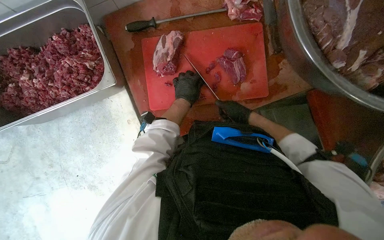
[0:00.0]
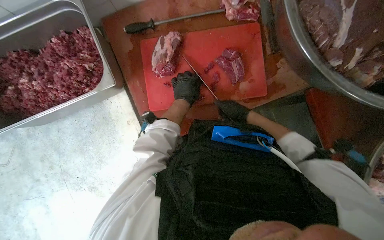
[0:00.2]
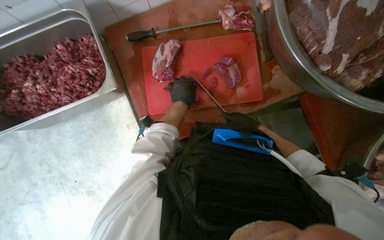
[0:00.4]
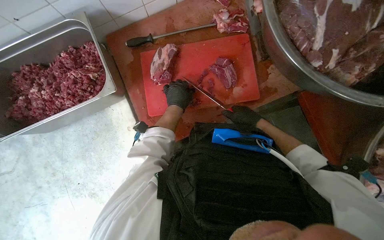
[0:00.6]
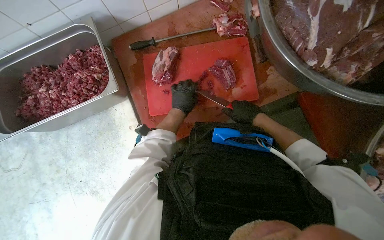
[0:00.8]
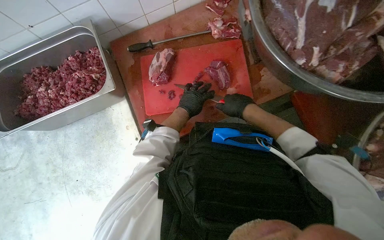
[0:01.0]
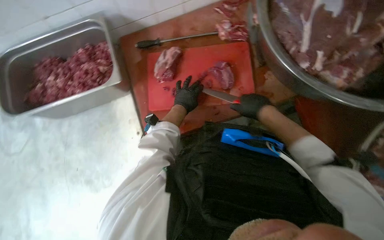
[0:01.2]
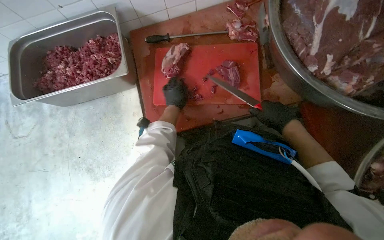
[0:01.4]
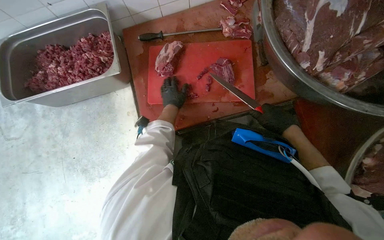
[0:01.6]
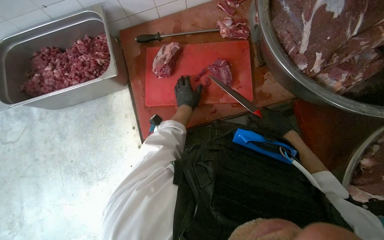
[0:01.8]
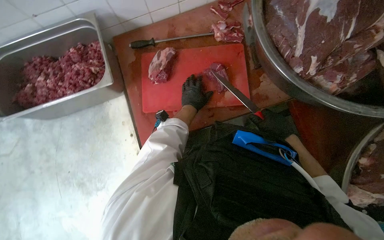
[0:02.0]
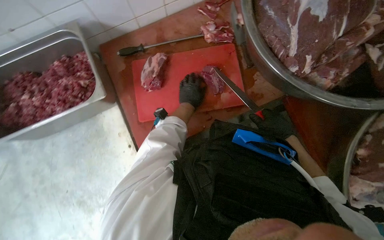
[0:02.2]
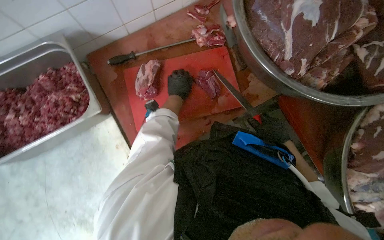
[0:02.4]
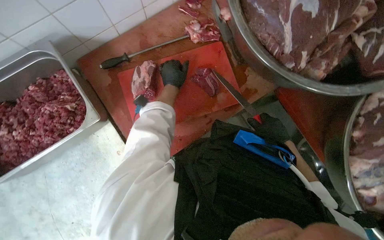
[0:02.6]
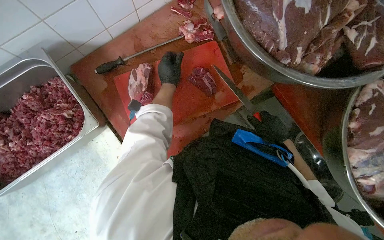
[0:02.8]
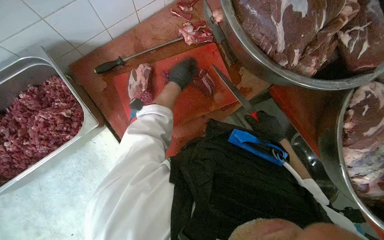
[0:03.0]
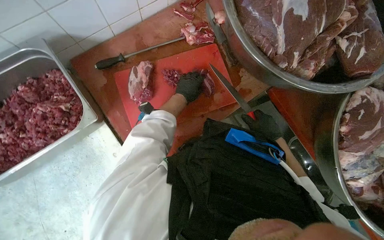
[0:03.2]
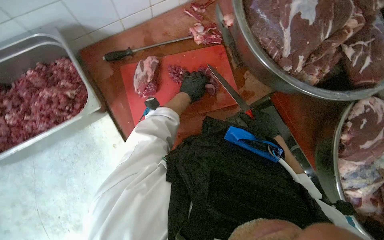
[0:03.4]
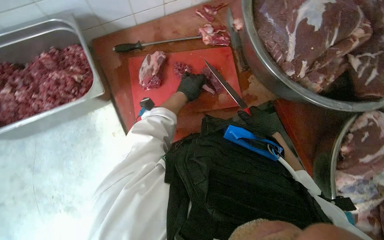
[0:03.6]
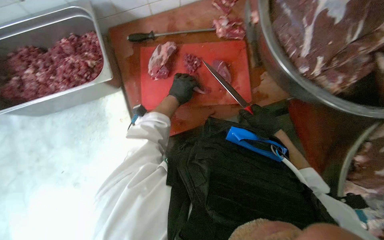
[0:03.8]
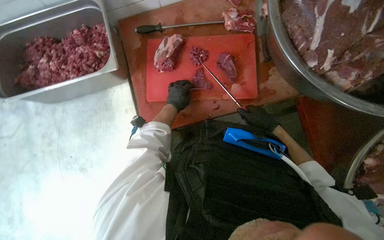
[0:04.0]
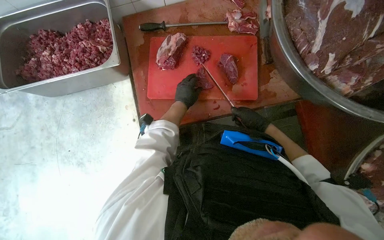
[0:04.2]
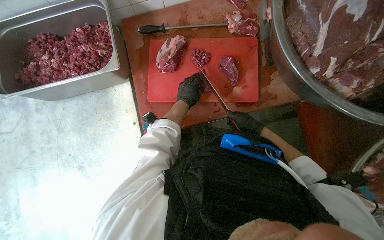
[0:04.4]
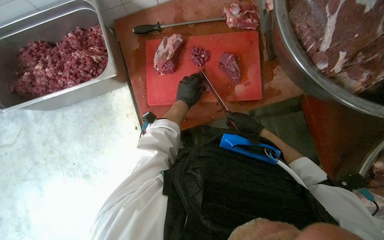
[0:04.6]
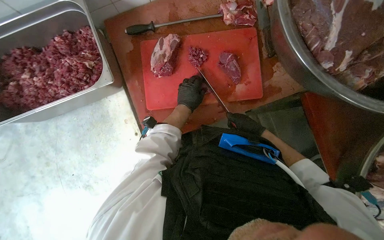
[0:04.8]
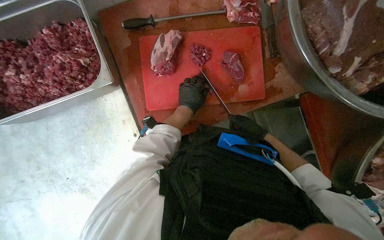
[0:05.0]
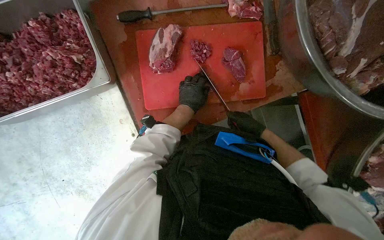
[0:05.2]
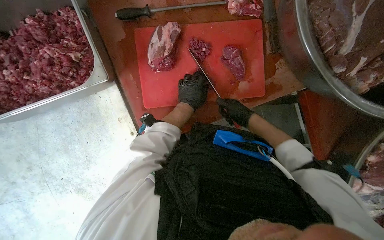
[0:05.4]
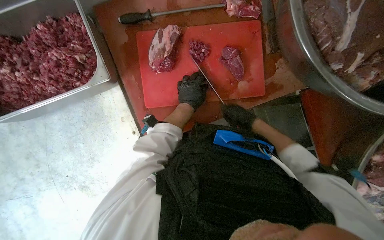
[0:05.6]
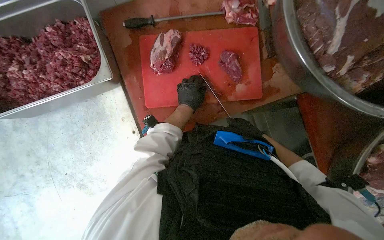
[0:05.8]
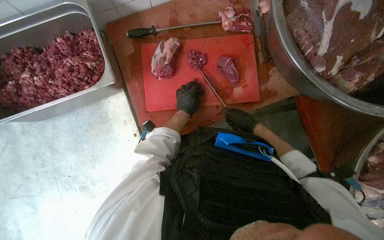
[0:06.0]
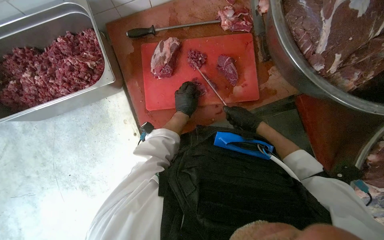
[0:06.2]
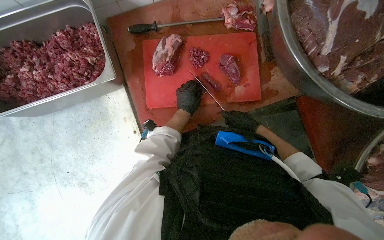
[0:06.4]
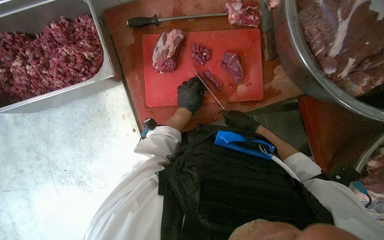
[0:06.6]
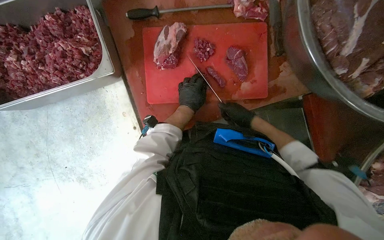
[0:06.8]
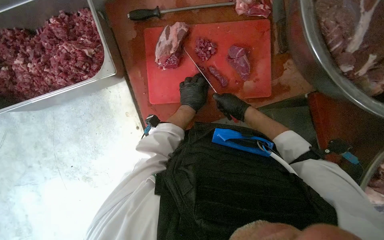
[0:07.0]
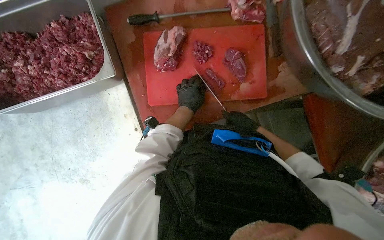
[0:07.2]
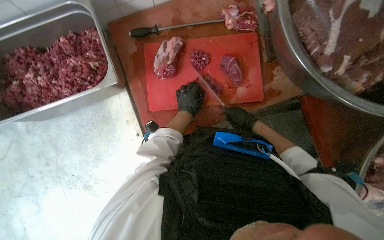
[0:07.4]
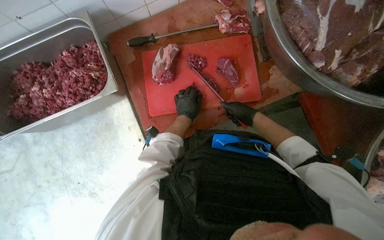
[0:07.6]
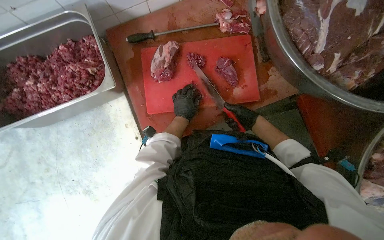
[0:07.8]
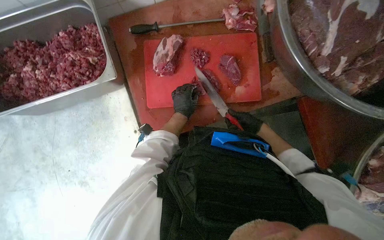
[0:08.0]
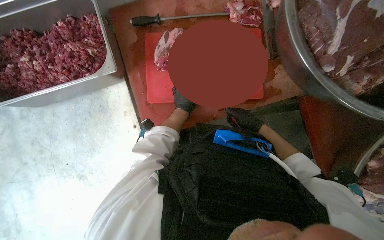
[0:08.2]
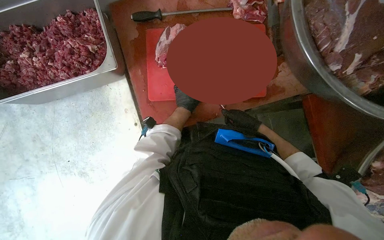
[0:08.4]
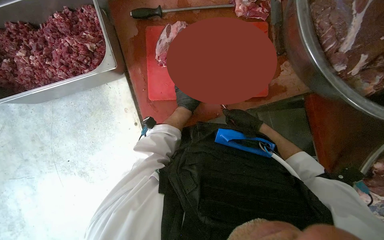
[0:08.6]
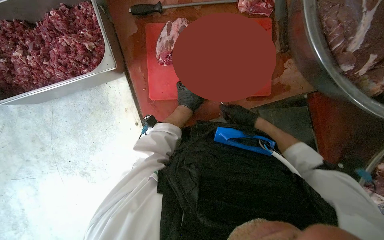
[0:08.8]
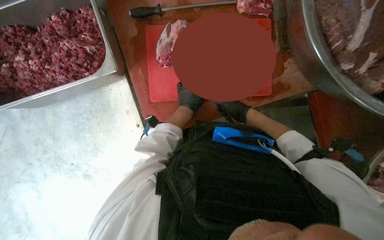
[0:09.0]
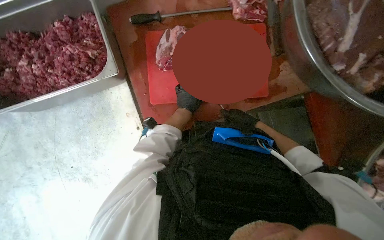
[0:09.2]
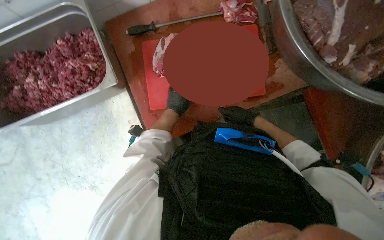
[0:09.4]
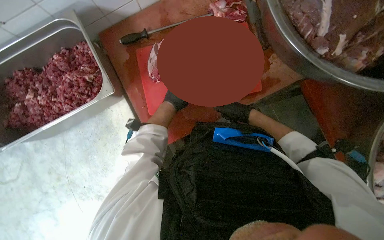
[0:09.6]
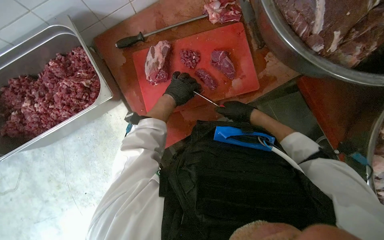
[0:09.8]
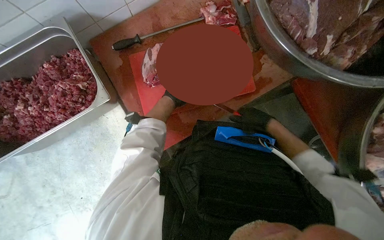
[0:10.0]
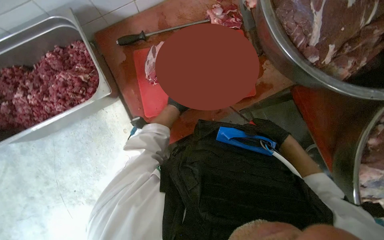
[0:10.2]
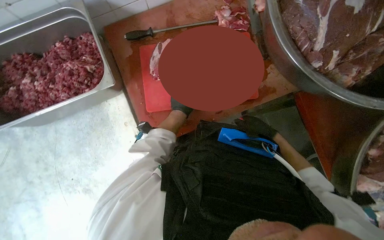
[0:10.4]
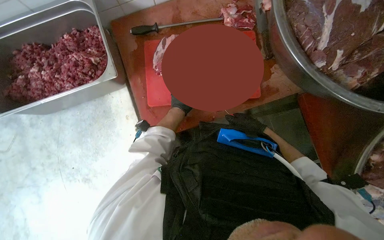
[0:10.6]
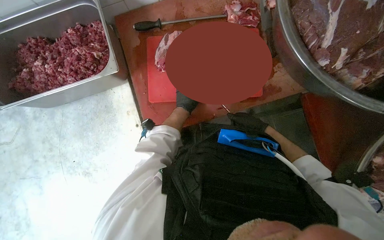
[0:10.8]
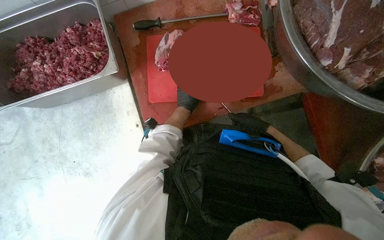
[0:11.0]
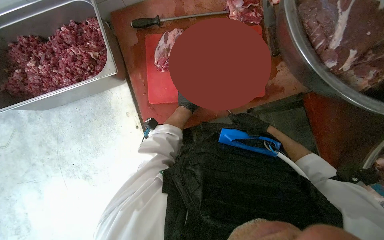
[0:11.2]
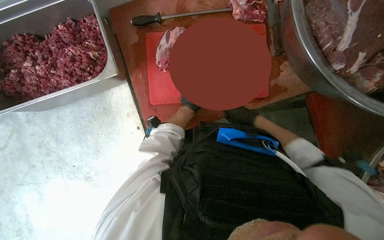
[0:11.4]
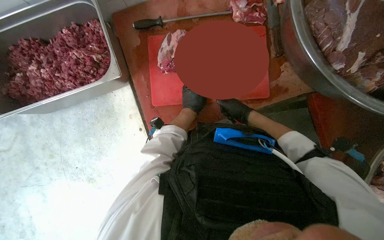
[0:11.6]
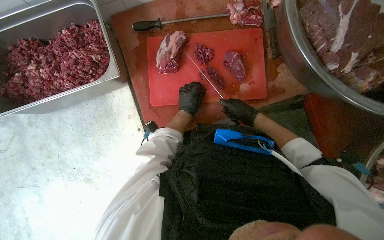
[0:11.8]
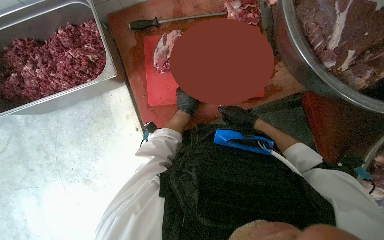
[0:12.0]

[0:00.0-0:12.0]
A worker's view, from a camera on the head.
Job: preparing food.
The whole recording: Cutting meat on a board. The worker cuts pieces of meat on a red chopping board with a knife.
0.0 to 1.6 s: The right hand moves nearer to the camera and to the right, about 20 cm.
1.6 to 3.0 s: The head turns to the right by some 25 degrees. The left hand moves up the picture, approximately 20 cm.
3.0 to 4.4 s: The wearer's head swings some 25 degrees to the left. The right hand shifts approximately 10 cm farther from the camera; the left hand moves down the picture, about 20 cm.
6.0 to 9.0 s: The hands are busy where they are.
9.0 to 10.4 s: The right hand heads to the right, covering about 15 cm.

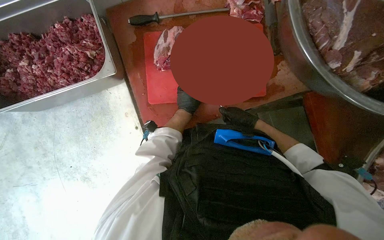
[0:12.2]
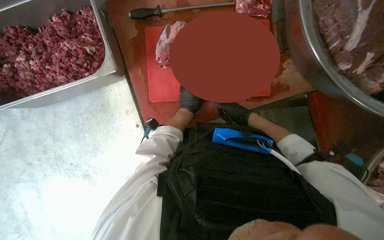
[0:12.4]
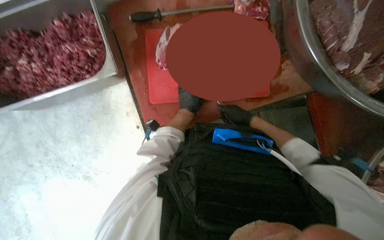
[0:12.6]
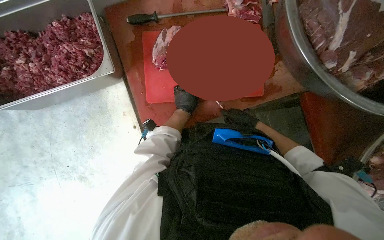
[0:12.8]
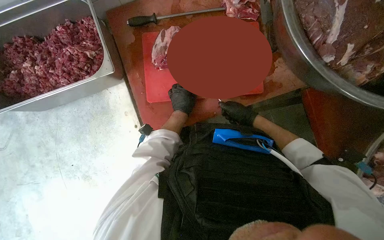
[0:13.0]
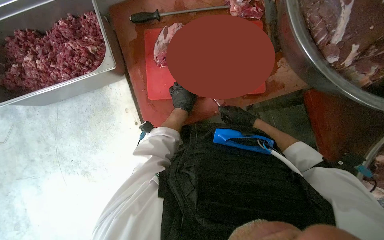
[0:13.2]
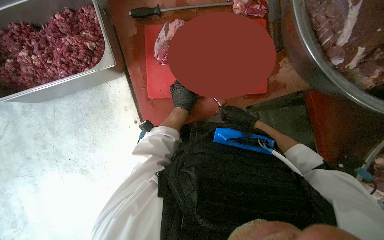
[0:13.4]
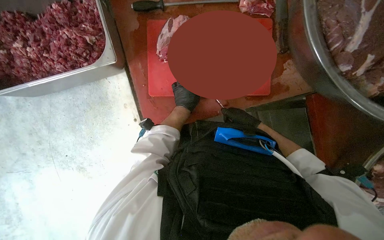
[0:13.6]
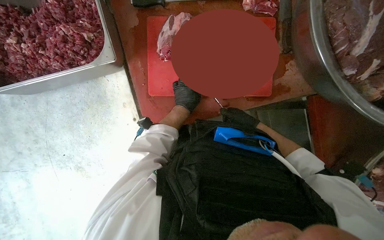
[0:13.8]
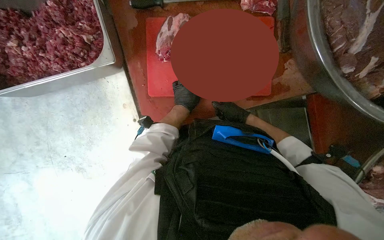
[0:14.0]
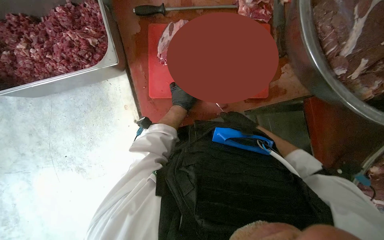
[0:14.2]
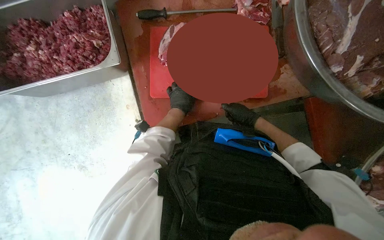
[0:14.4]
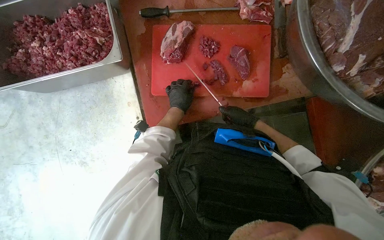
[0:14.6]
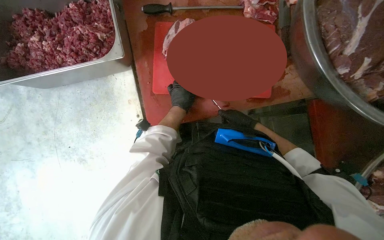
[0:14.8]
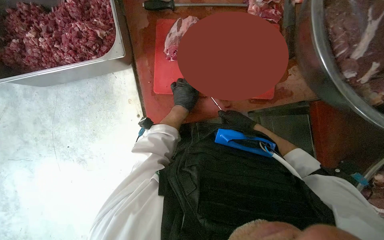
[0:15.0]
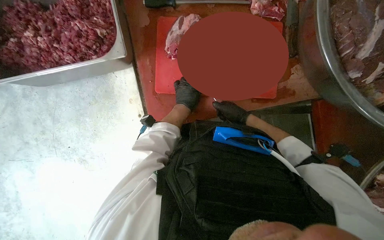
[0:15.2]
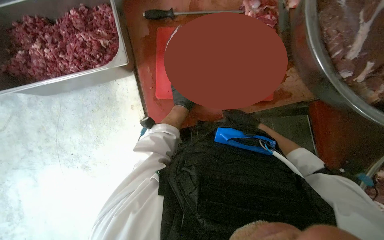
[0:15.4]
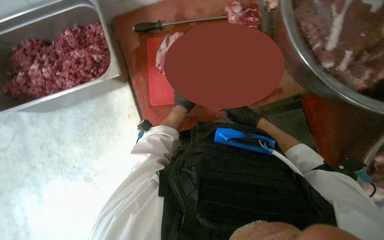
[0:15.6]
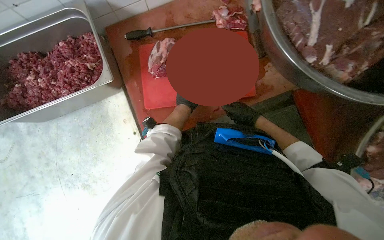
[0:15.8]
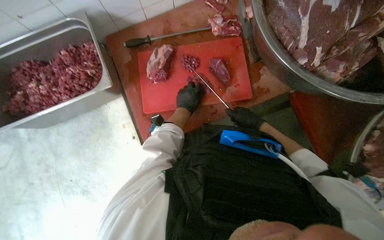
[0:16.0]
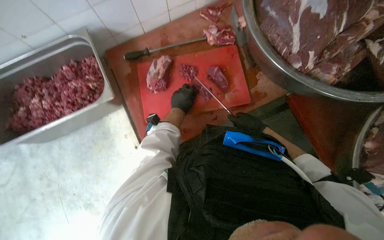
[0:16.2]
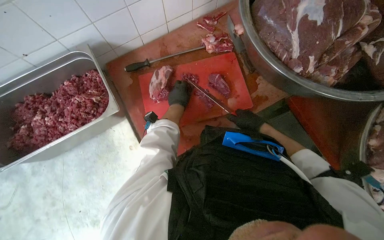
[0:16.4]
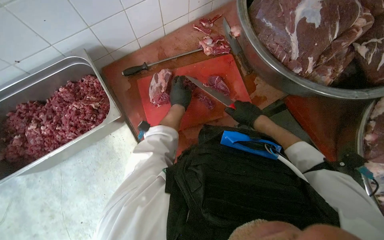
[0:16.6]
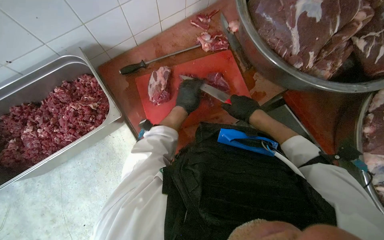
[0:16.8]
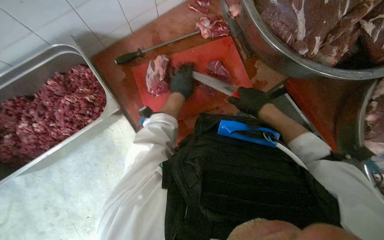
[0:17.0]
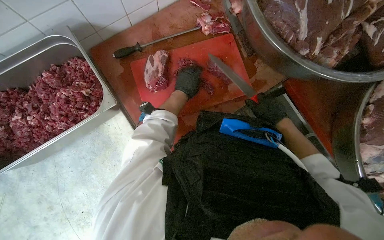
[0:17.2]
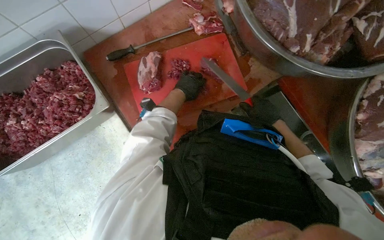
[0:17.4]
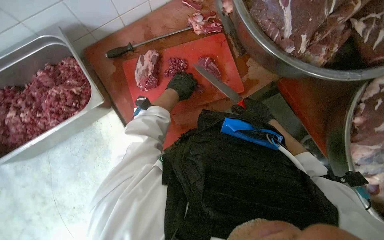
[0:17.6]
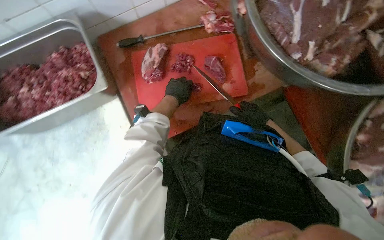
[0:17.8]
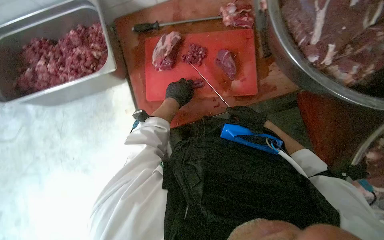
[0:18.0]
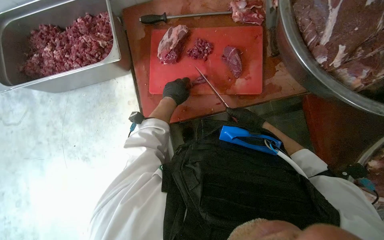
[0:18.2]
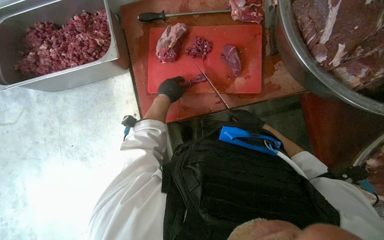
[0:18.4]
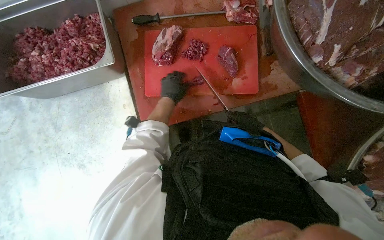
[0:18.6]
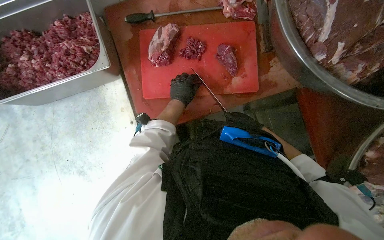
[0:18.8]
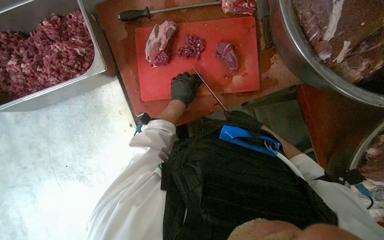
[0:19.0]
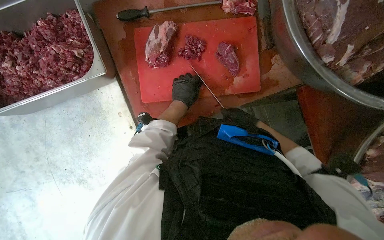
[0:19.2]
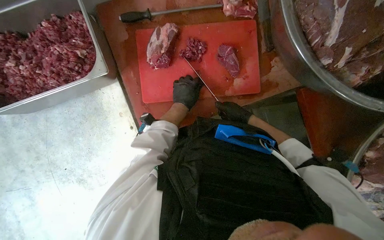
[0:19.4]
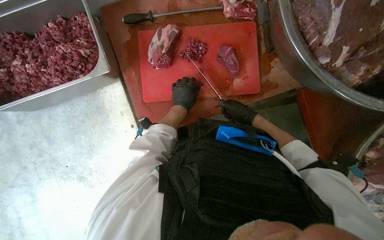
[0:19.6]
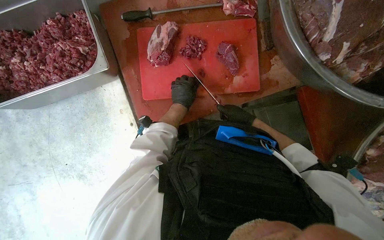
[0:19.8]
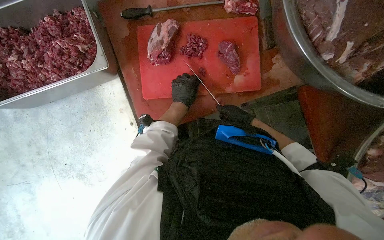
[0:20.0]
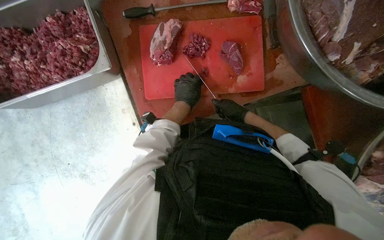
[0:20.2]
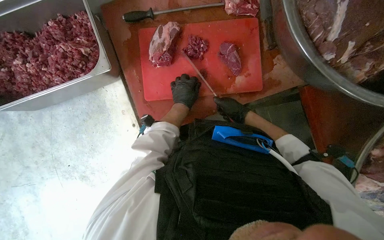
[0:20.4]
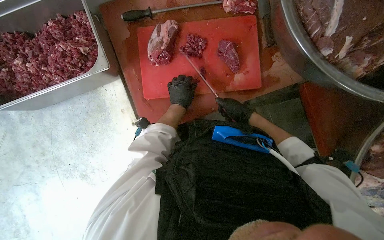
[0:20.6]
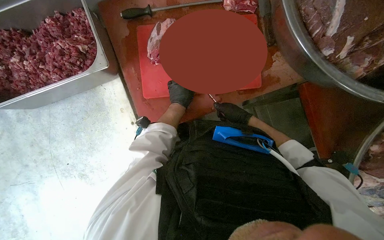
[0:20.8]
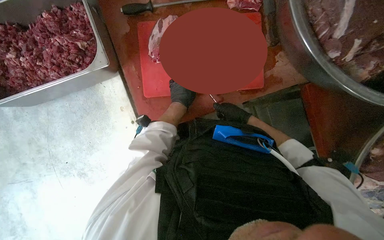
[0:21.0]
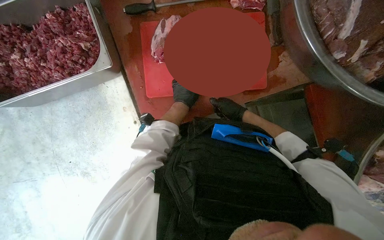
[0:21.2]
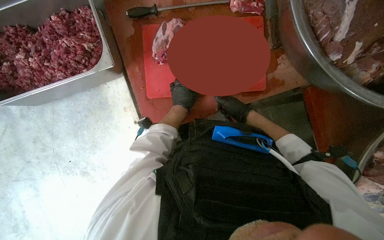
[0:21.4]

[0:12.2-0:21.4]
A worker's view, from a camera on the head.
Job: preparing food.
The whole recording: Cutting meat on a board. The worker cuts pieces of meat on a red chopping board with a knife.
12.2 to 15.2 s: The hands stay close to where they were, moving slightly.
15.2 to 16.8 s: The view tilts approximately 15 degrees upward. The right hand heads nearer to the camera, covering approximately 15 cm.
16.8 to 18.4 s: The right hand heads farther from the camera and to the right, covering roughly 20 cm.
18.4 to 19.8 s: The hands are busy where they are.
19.8 to 21.4 s: The hands stay close to where they were, moving slightly.
